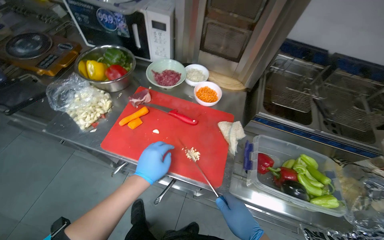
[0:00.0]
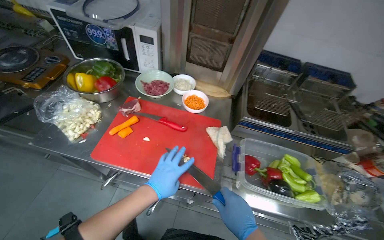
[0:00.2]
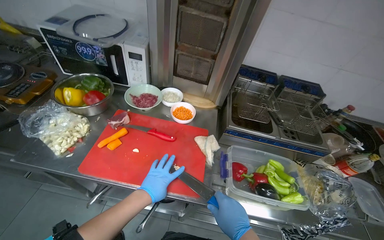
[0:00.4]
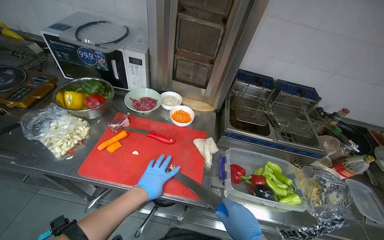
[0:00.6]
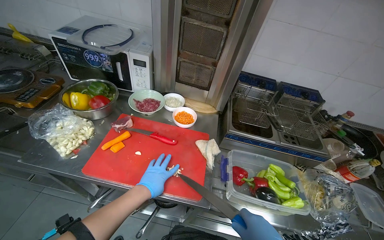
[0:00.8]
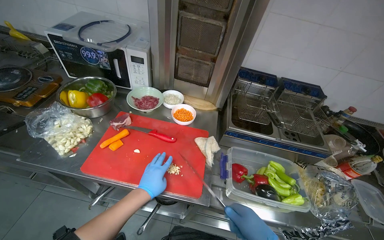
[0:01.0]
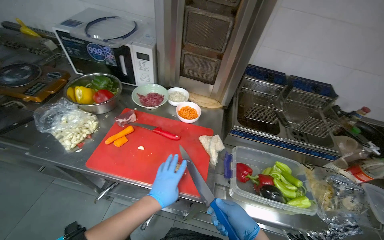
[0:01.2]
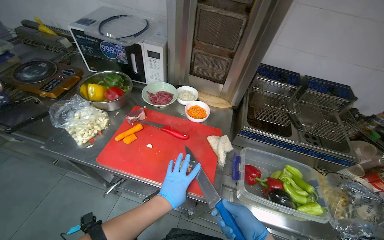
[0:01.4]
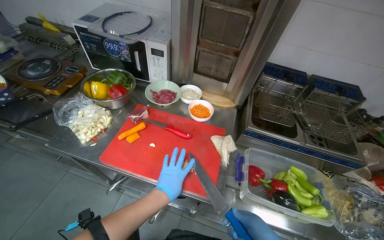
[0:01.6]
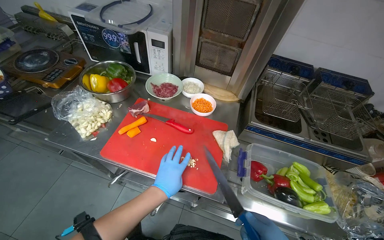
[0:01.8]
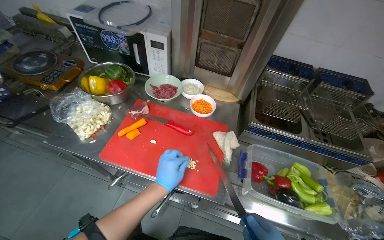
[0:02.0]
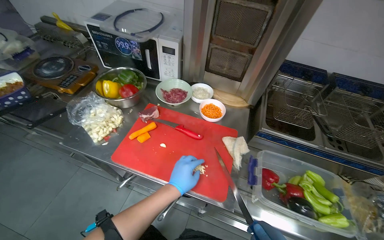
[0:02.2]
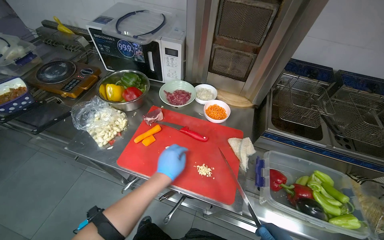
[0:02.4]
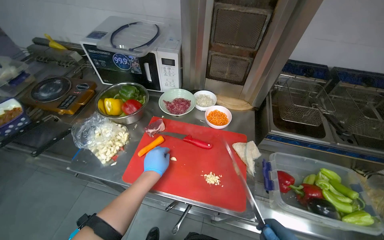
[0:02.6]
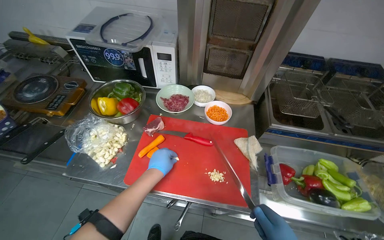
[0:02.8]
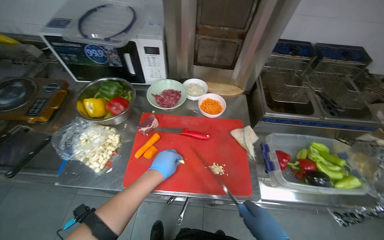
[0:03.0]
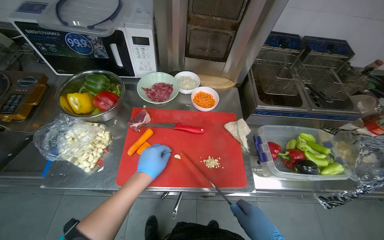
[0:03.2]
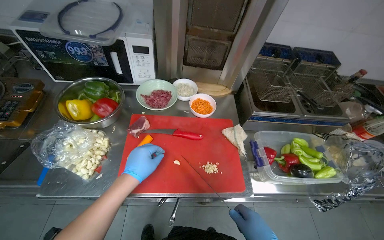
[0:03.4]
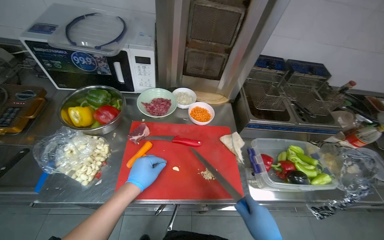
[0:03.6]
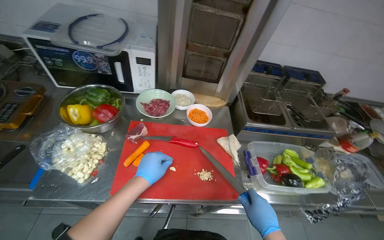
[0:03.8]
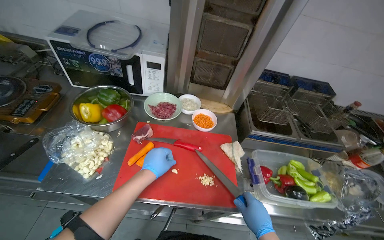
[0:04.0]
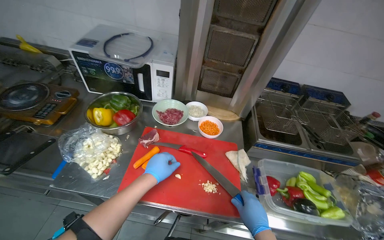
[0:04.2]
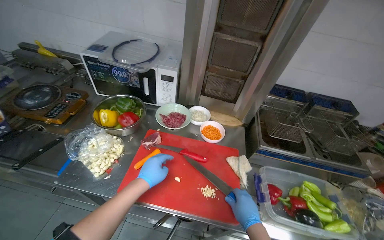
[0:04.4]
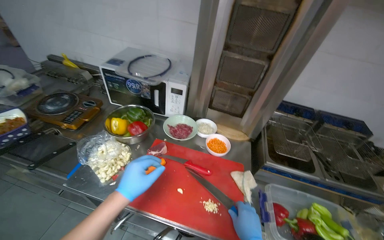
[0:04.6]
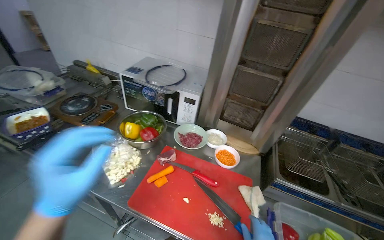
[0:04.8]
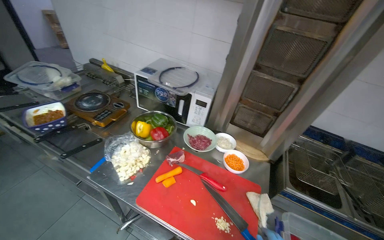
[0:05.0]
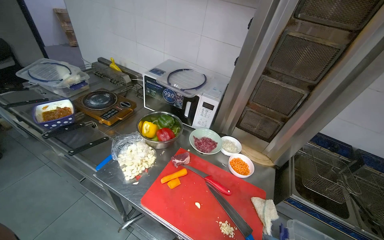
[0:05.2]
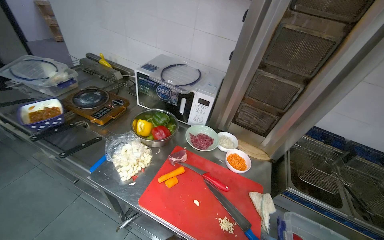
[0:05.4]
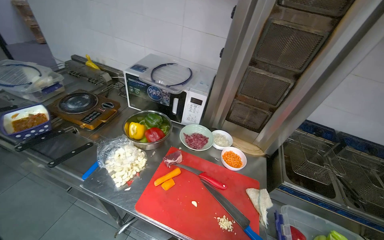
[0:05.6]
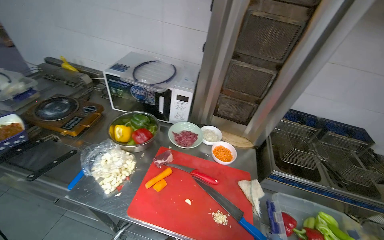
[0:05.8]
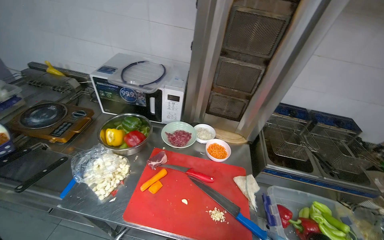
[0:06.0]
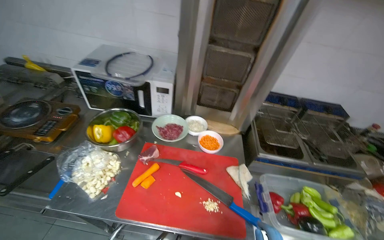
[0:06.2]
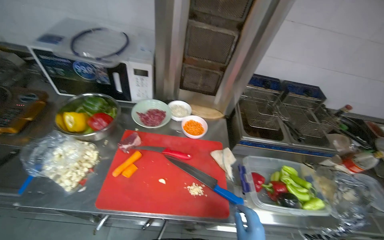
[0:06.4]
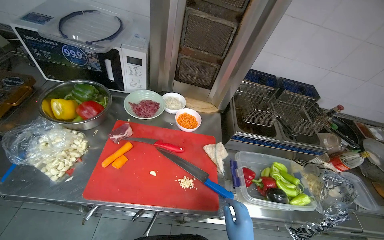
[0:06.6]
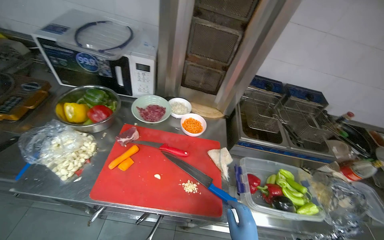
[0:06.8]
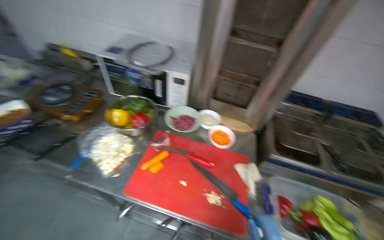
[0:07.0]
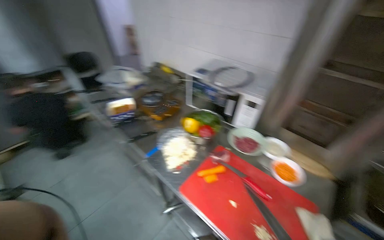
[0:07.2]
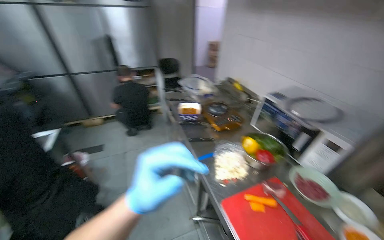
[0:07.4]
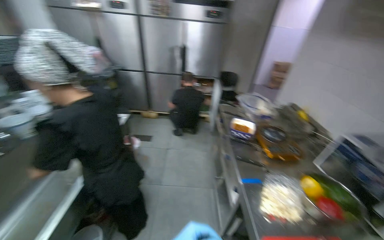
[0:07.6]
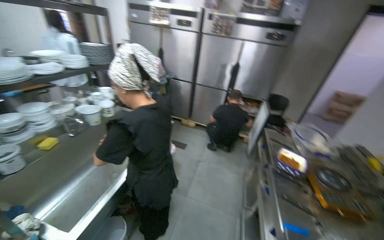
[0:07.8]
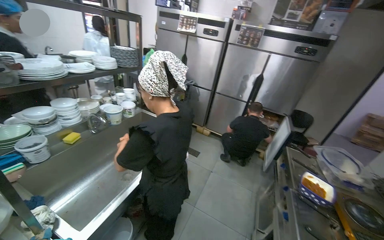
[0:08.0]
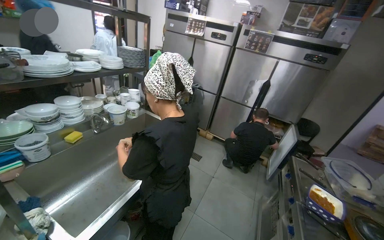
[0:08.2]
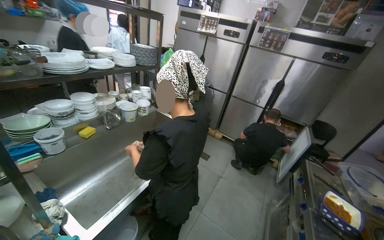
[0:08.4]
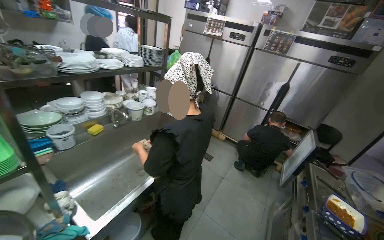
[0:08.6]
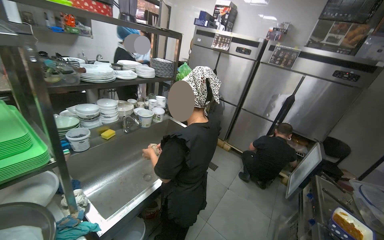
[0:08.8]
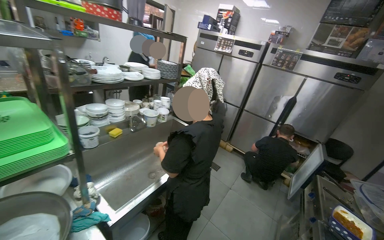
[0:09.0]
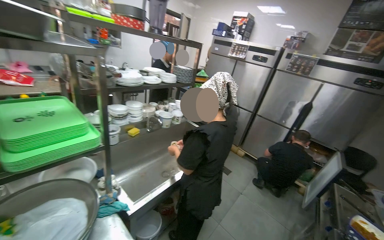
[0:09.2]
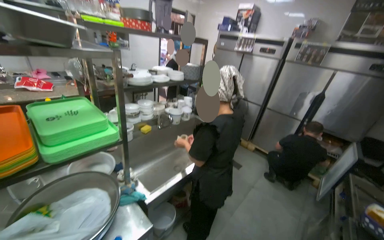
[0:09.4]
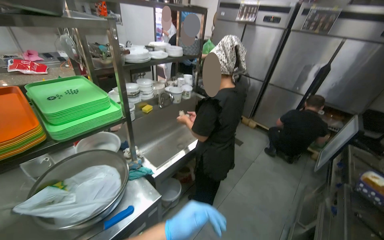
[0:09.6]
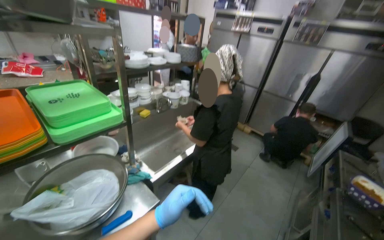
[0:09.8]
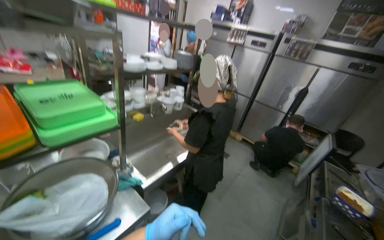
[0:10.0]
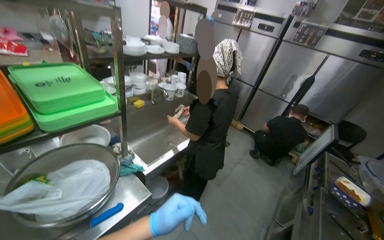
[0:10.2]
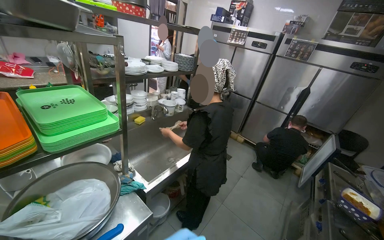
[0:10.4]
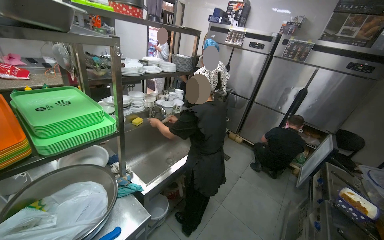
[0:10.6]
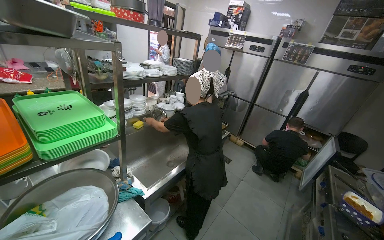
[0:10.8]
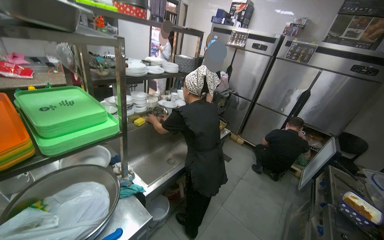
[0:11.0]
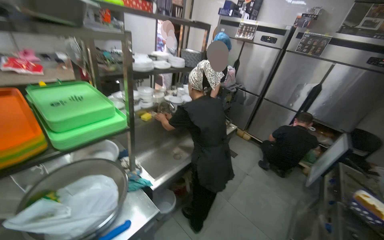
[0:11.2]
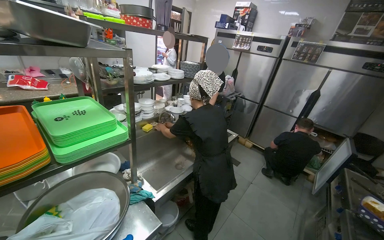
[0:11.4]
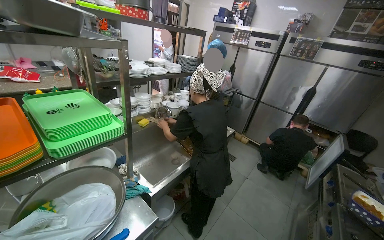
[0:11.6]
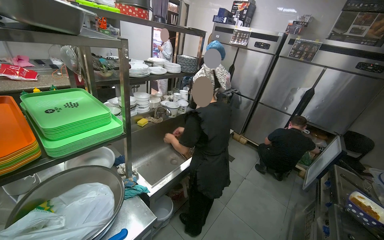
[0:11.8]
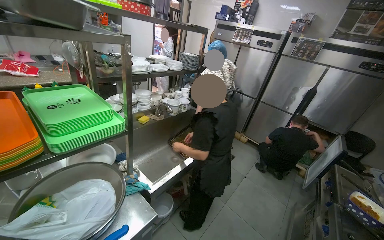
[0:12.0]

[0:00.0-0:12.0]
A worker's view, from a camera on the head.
Job: preparing food.
The whole recording: Mincing garlic cloves. The worker minces garlic cloves on a red cutting board.
0:01.6 to 0:03.0: The left hand is displaced up the picture by some 15 cm.
0:03.0 to 0:04.4: The view tips upward by some 15 degrees.
0:06.0 to 0:07.6: The head turns to the left by about 80 degrees.
0:07.6 to 0:09.0: The wearer looks roughly 35 degrees further to the left. The wearer looks some 10 degrees further upward.

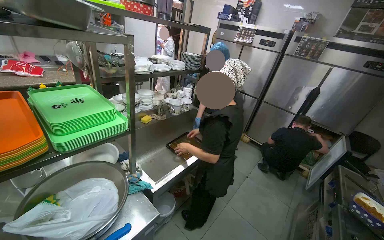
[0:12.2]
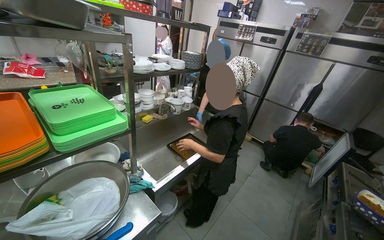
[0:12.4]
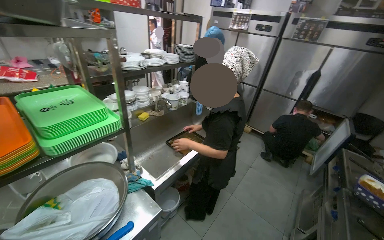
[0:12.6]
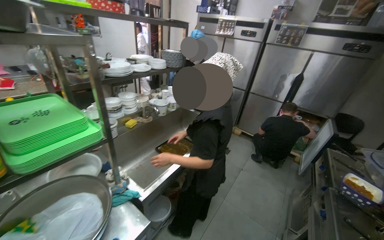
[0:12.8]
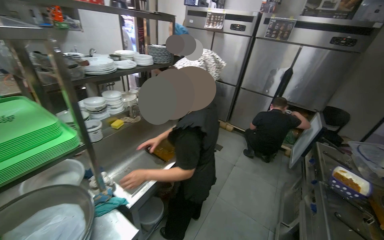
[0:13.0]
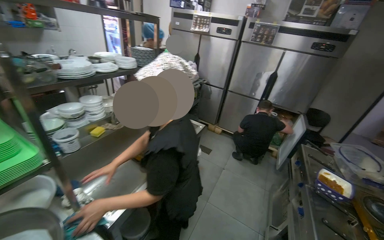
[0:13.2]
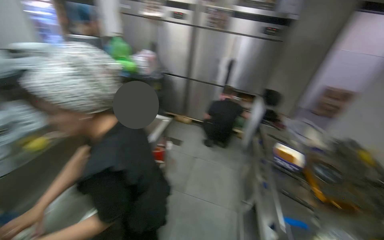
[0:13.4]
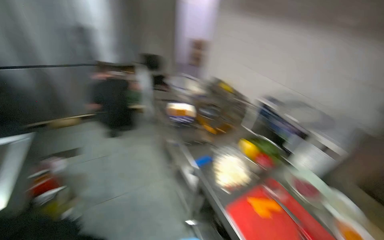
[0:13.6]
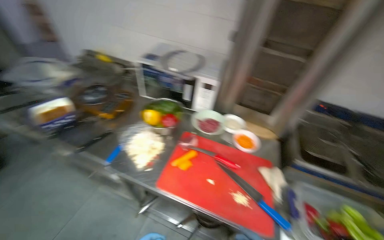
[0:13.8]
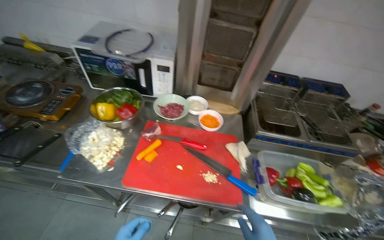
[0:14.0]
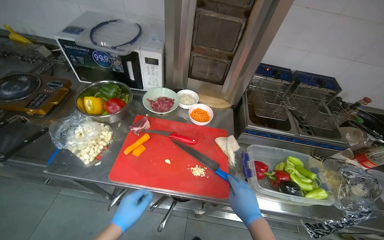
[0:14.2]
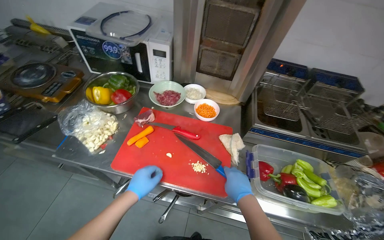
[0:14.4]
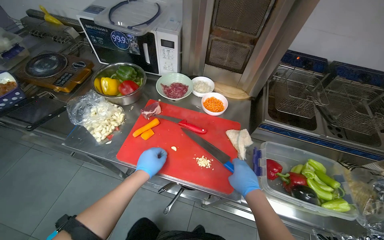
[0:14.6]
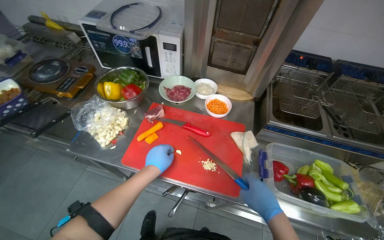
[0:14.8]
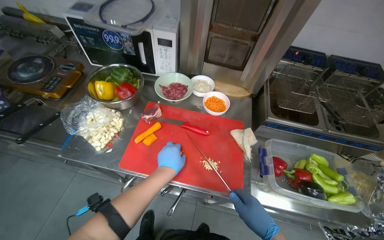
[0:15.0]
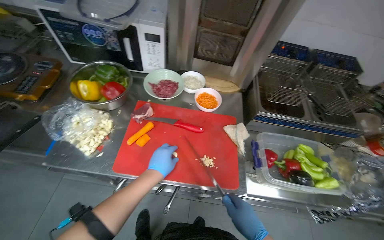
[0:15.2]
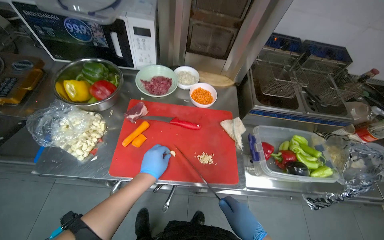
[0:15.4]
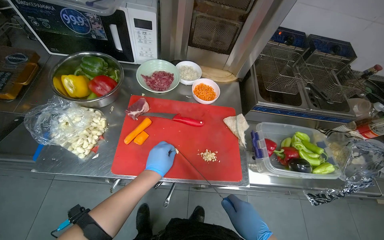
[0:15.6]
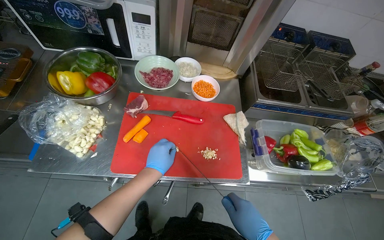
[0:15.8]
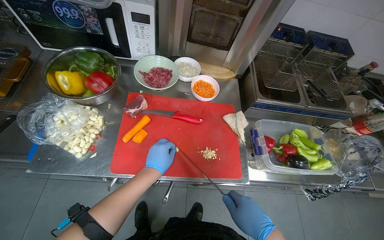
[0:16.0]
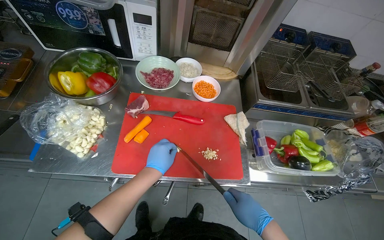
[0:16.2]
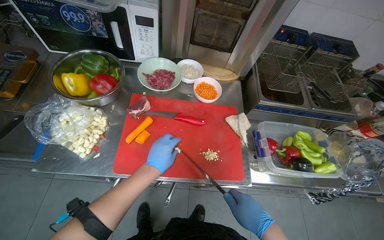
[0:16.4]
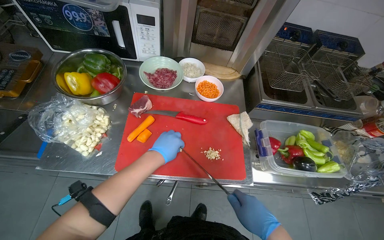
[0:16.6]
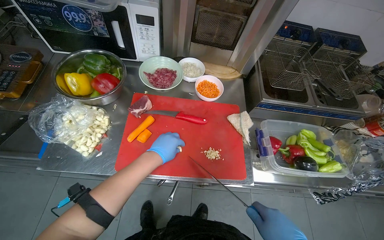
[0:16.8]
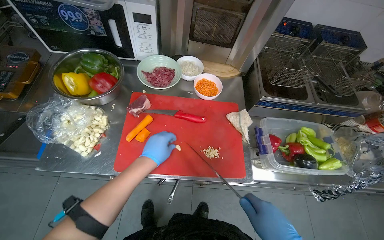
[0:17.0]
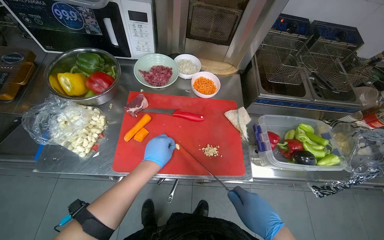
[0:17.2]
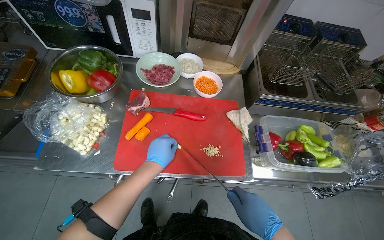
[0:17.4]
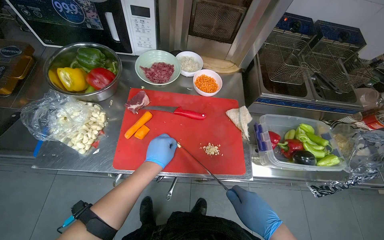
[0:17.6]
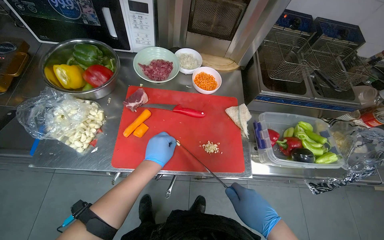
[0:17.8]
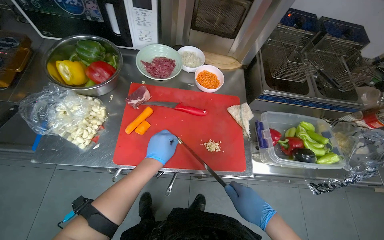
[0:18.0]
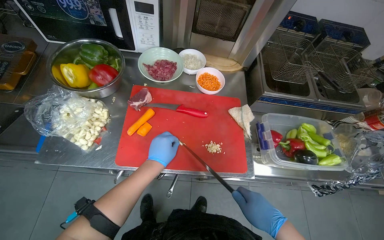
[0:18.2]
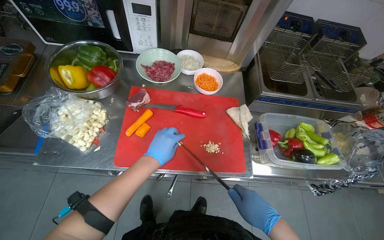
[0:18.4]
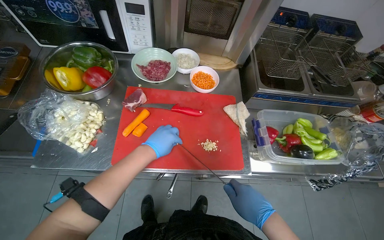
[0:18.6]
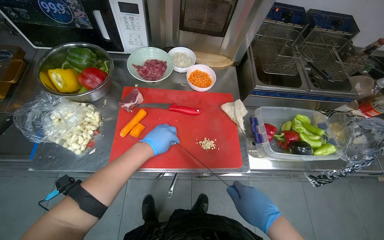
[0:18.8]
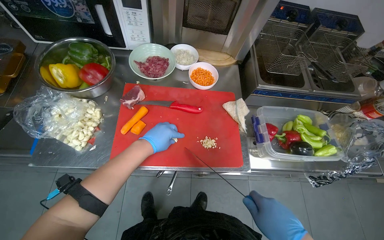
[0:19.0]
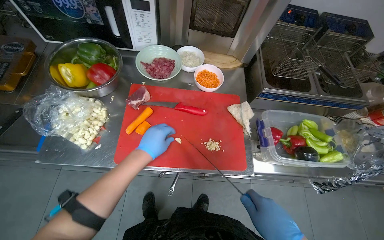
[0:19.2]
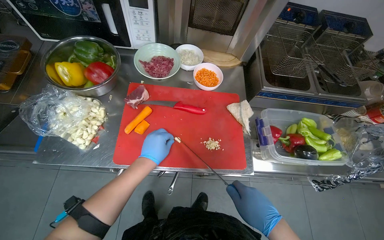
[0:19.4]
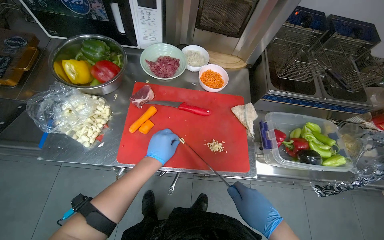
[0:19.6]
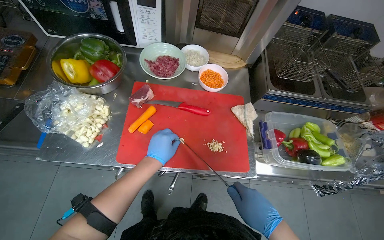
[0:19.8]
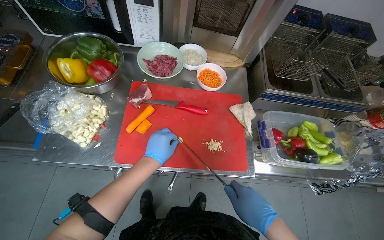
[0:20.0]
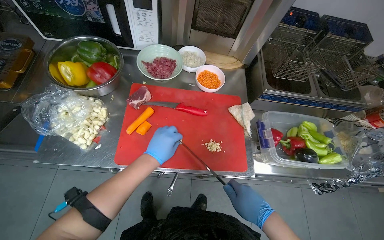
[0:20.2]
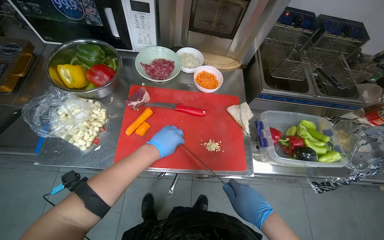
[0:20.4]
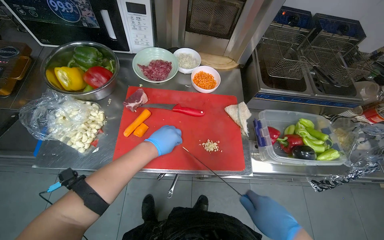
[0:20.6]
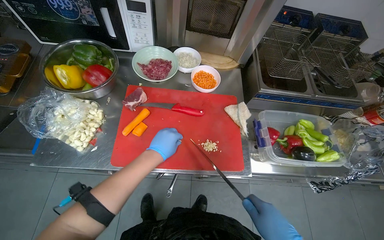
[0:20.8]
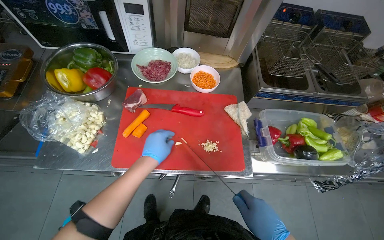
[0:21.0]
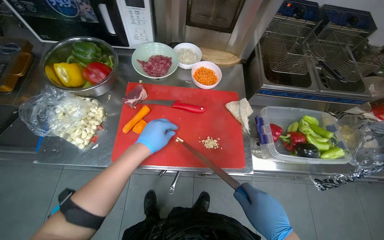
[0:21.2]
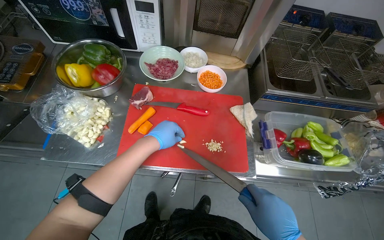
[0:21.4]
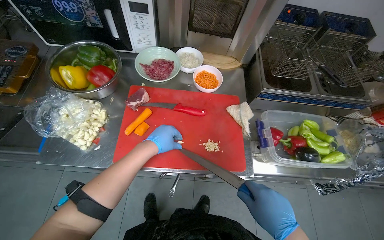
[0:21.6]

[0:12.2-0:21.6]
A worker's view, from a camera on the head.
Job: preparing food.
The whole recording: Mincing garlic cloves. The worker minces garlic cloves on a red cutting board.
0:12.2 to 0:13.8: The wearer moves about 40 cm. The wearer's head swings roughly 110 degrees to the right. The view tips downward by about 30 degrees.
0:13.8 to 0:15.4: The head rotates roughly 20 degrees to the right. The view tips downward by roughly 15 degrees.
